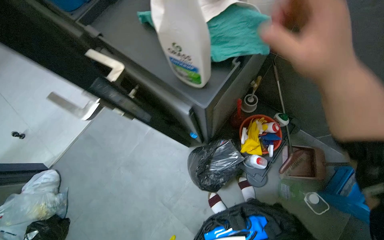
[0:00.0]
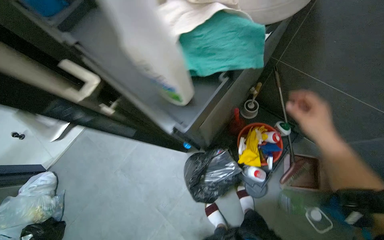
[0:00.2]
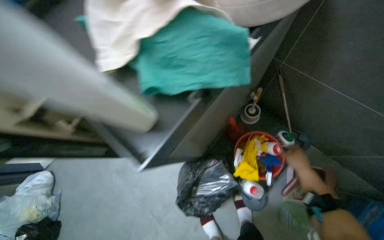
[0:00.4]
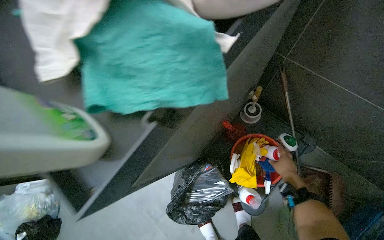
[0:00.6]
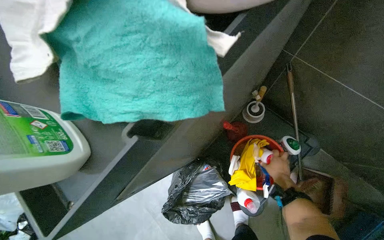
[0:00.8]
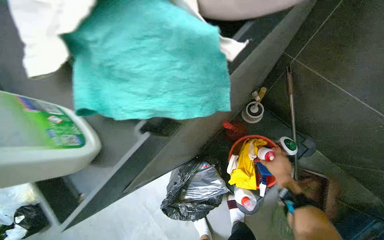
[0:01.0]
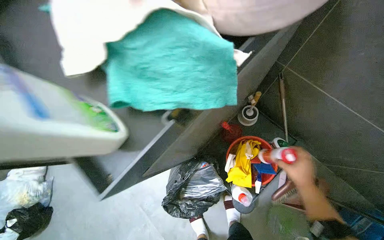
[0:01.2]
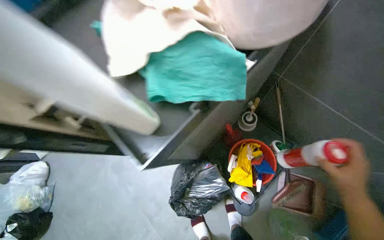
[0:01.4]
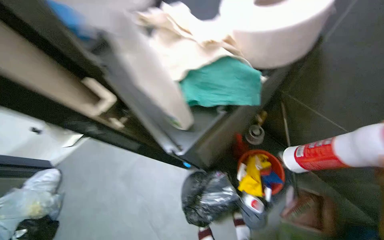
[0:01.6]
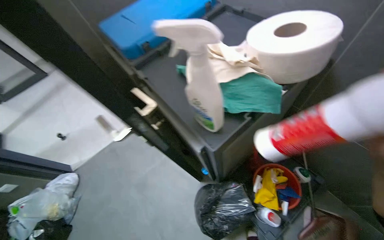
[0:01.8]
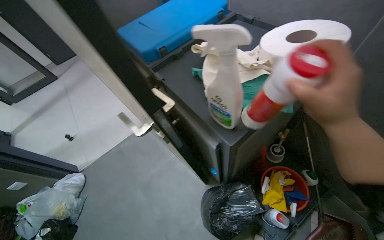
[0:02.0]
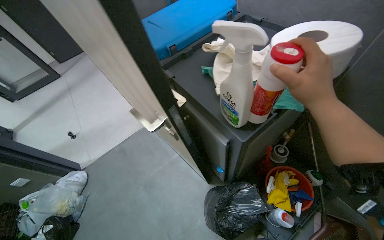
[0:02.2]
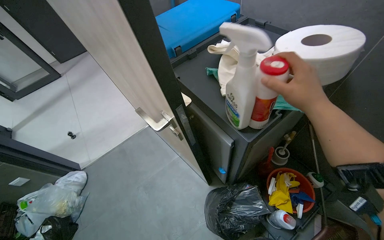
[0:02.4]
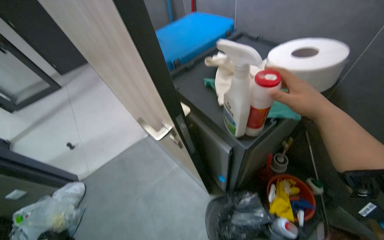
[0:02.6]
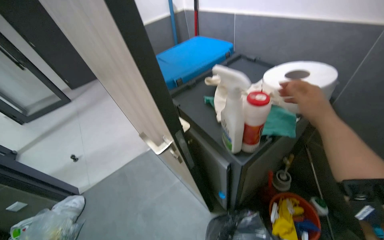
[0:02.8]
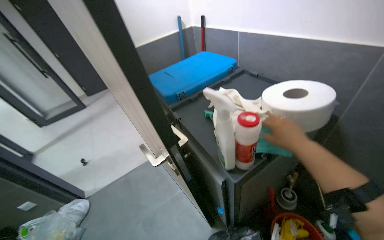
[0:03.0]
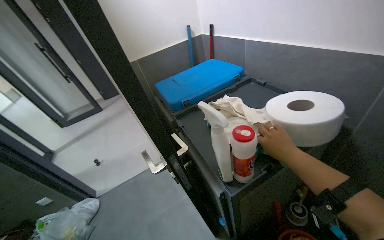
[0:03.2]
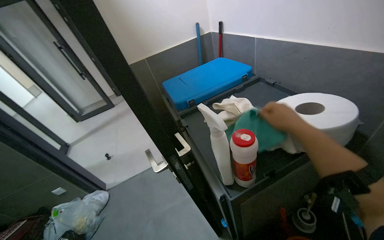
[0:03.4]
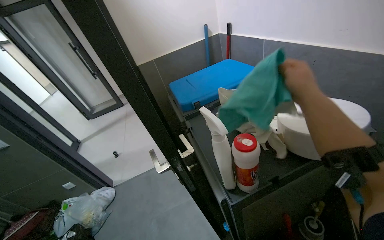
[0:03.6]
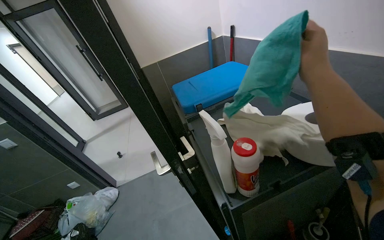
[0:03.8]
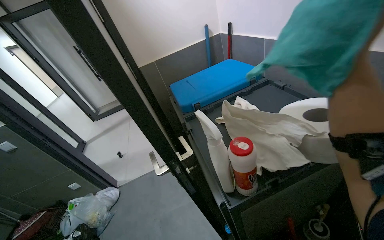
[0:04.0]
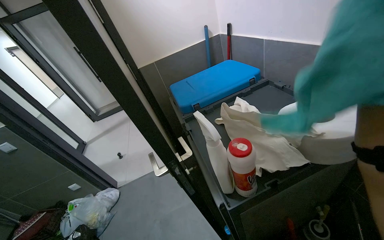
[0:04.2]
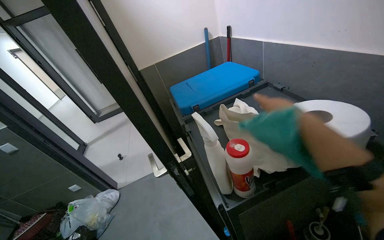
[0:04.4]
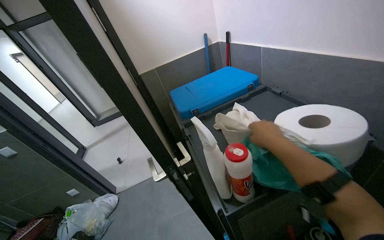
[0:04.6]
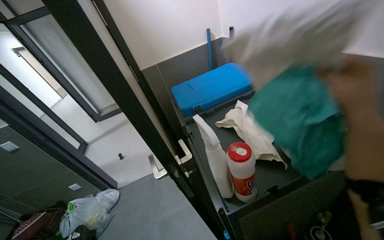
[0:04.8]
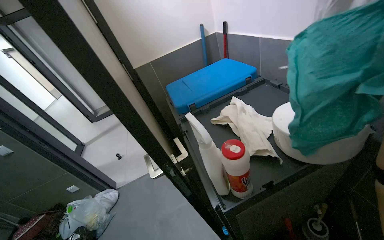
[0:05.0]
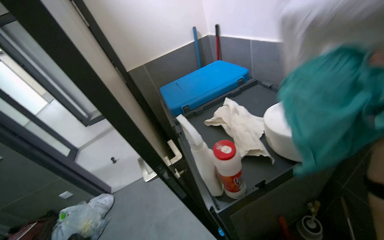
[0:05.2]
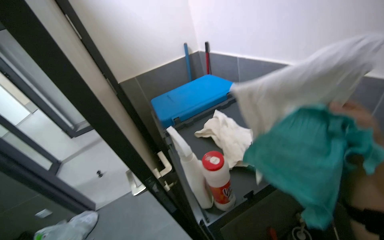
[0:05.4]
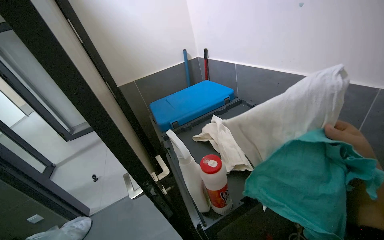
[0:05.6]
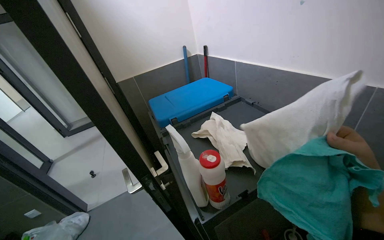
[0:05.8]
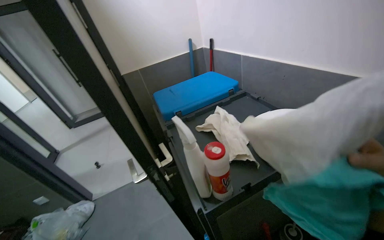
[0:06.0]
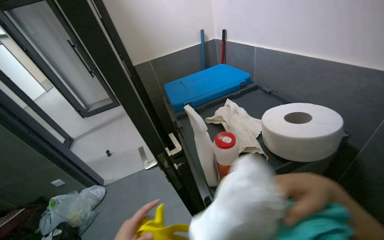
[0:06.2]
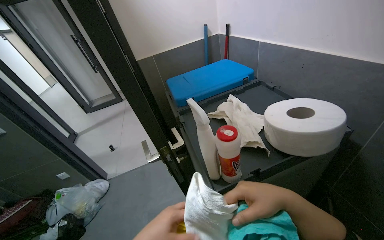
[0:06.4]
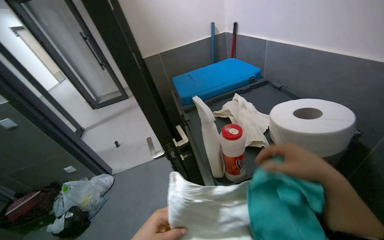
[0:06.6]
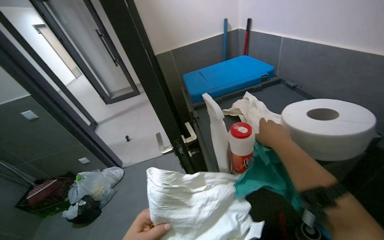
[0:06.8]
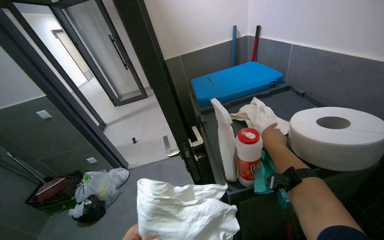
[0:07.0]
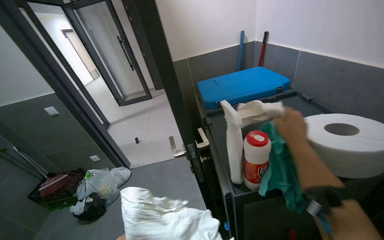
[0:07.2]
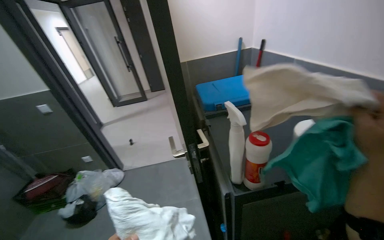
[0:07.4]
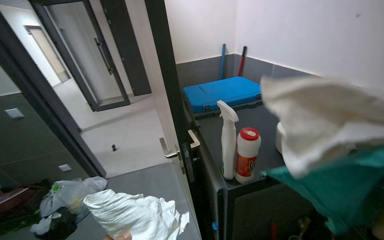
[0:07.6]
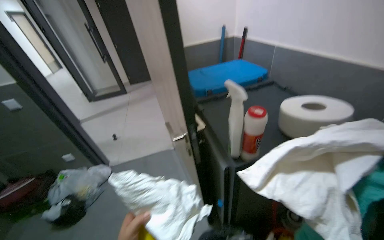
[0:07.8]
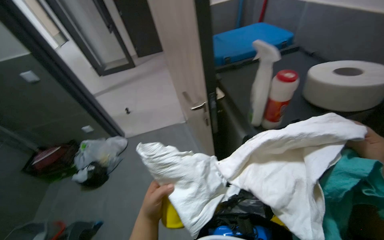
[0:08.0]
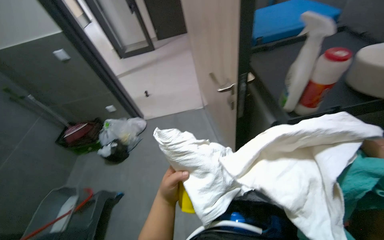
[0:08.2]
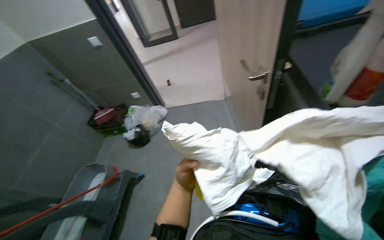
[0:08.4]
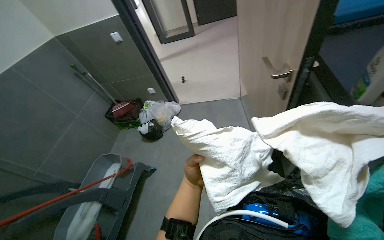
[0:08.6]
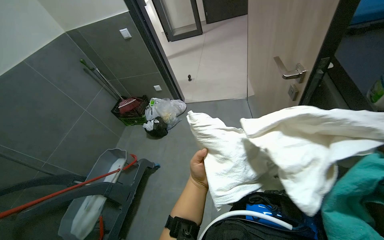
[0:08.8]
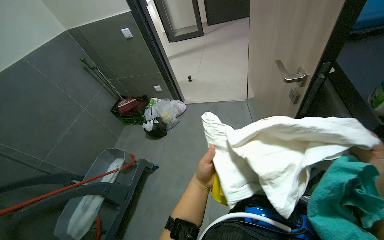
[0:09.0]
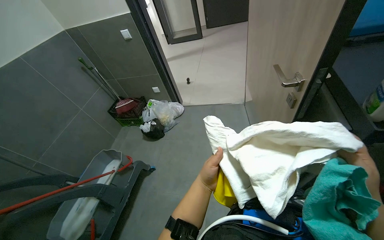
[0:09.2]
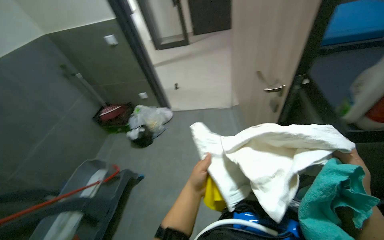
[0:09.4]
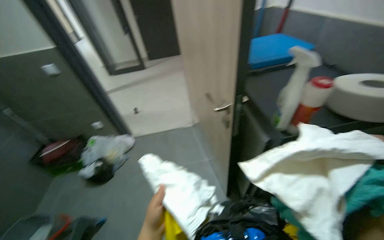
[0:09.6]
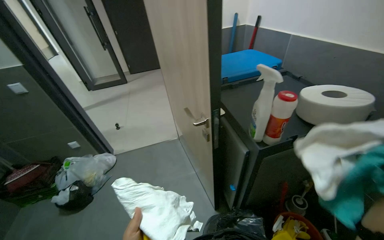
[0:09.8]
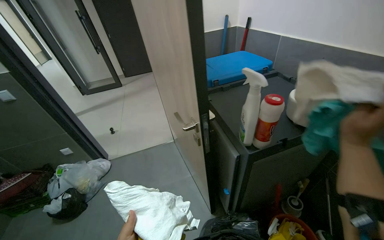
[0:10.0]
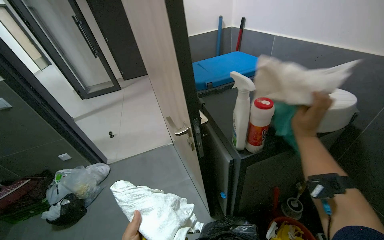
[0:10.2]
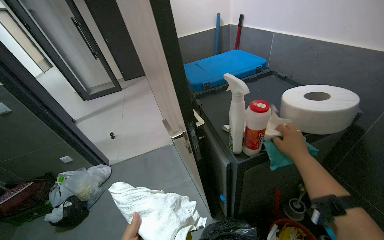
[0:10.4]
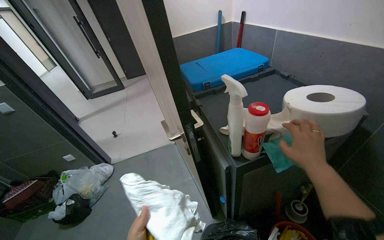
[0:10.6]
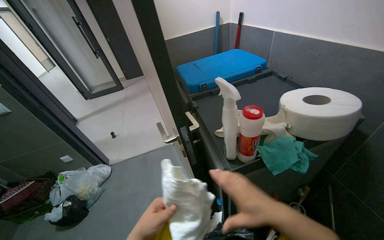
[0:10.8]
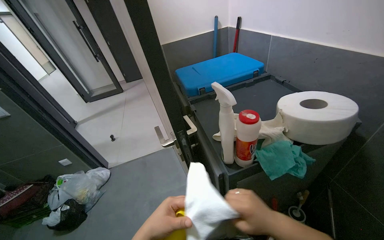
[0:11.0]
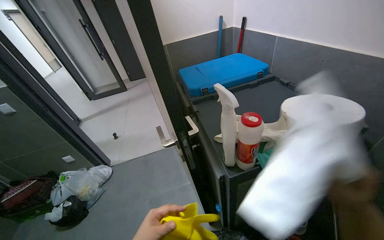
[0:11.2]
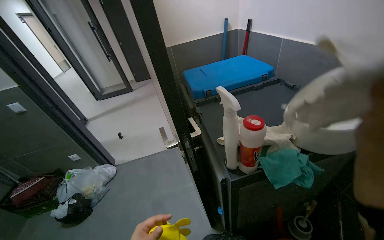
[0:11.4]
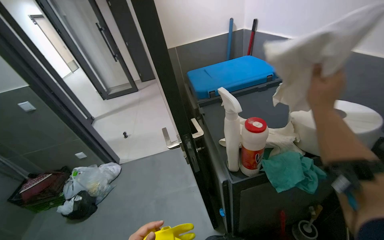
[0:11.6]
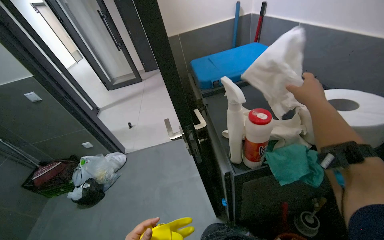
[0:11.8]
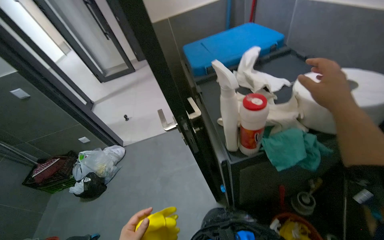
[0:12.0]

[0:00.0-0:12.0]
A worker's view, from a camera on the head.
Job: preparing cleaning supplies.
The whole recording: Organizing cleaning supplies. The worker gathers various cleaning tools and cloths, placing them into a bucket.
0:01.6 to 0:03.0: The wearer looks approximately 20 degrees further upward.
0:07.6 to 0:09.0: The head turns to the left by approximately 25 degrees. The view tips downward by roughly 25 degrees.
0:09.0 to 0:10.4: The wearer's head swings roughly 30 degrees to the right. The view tips upward by some 15 degrees.

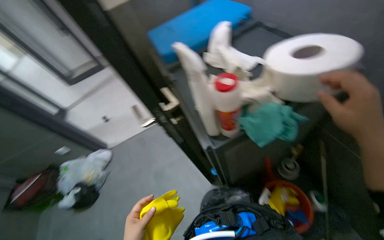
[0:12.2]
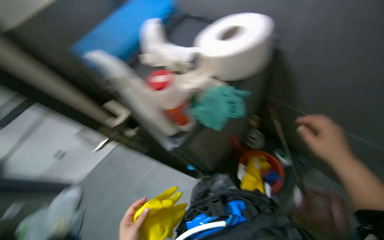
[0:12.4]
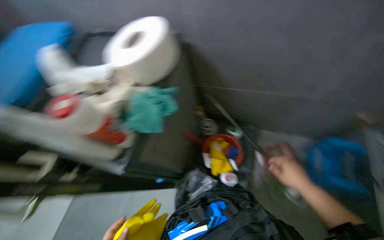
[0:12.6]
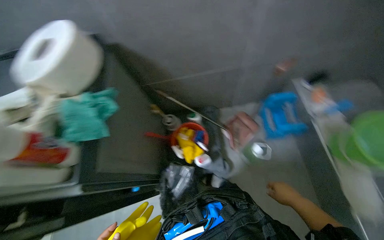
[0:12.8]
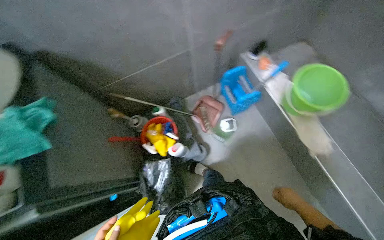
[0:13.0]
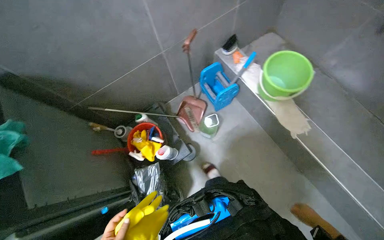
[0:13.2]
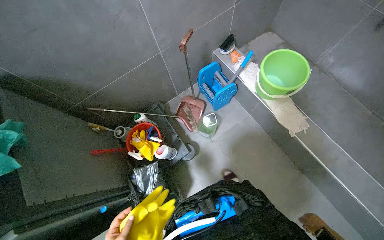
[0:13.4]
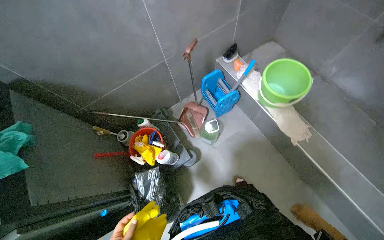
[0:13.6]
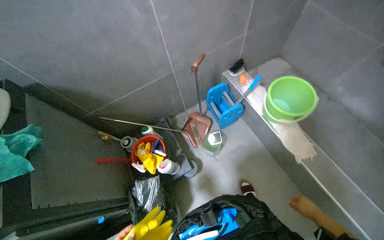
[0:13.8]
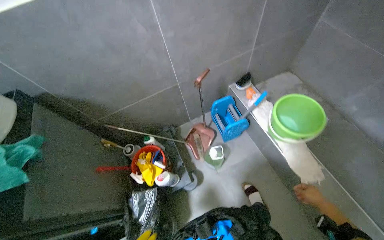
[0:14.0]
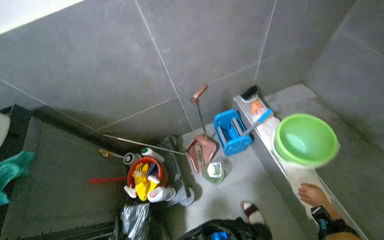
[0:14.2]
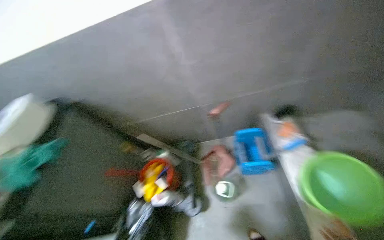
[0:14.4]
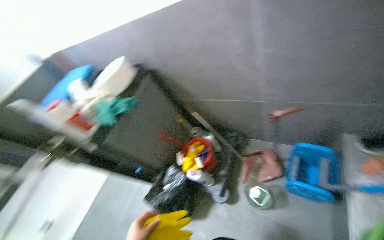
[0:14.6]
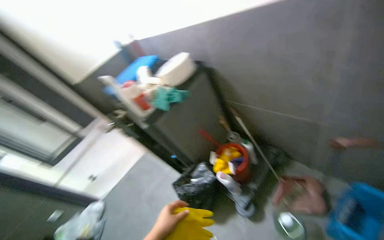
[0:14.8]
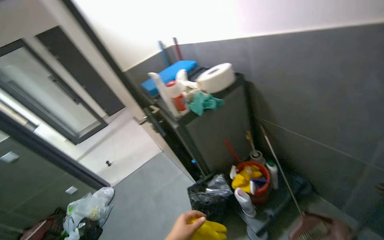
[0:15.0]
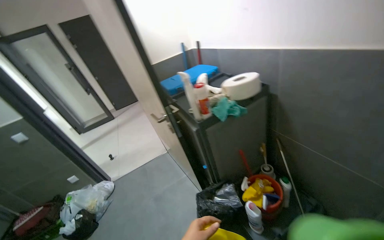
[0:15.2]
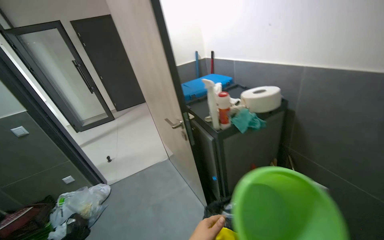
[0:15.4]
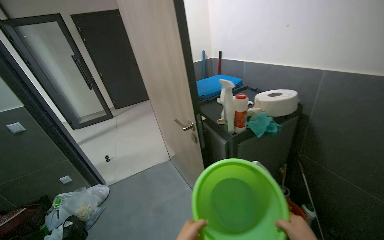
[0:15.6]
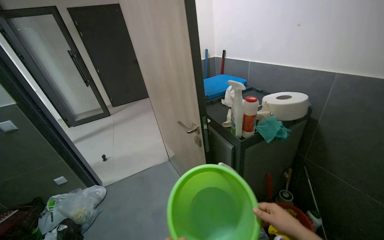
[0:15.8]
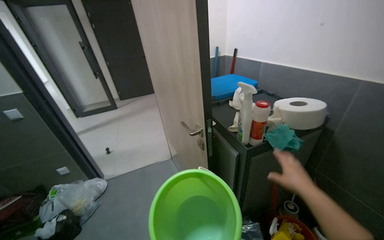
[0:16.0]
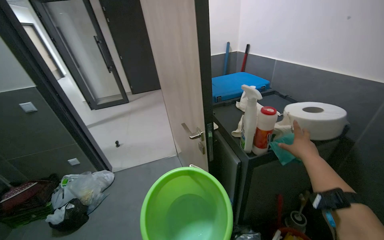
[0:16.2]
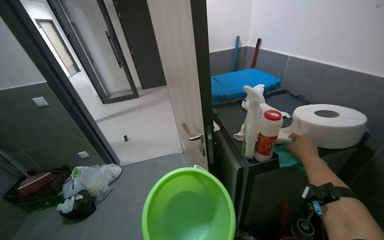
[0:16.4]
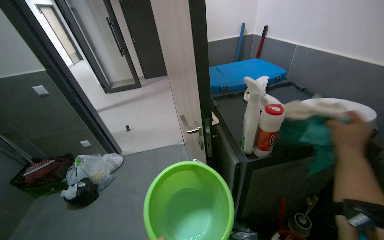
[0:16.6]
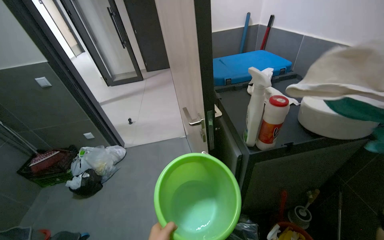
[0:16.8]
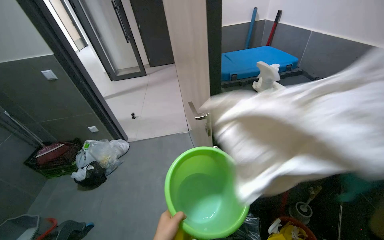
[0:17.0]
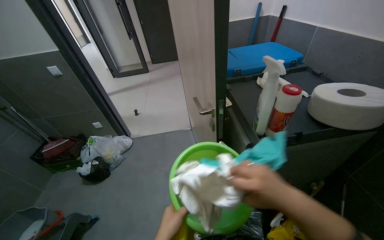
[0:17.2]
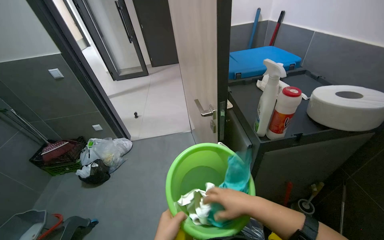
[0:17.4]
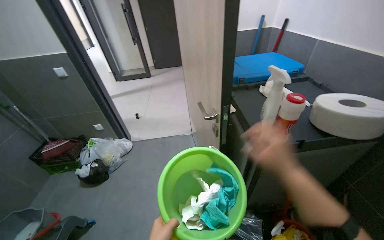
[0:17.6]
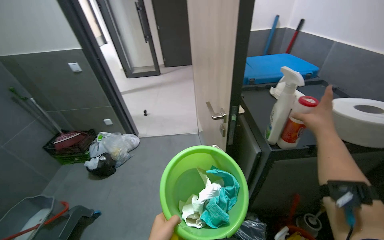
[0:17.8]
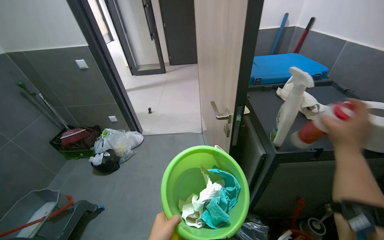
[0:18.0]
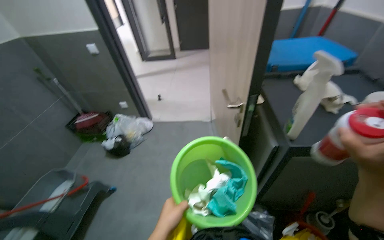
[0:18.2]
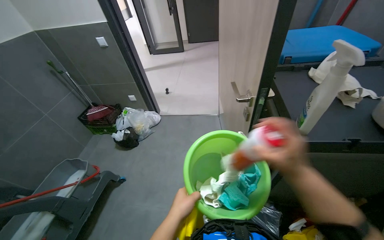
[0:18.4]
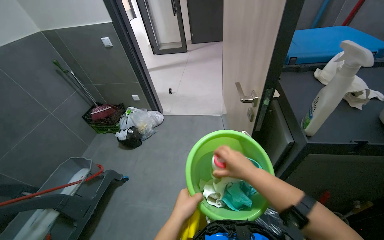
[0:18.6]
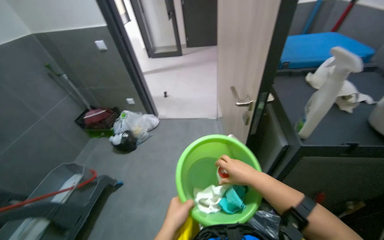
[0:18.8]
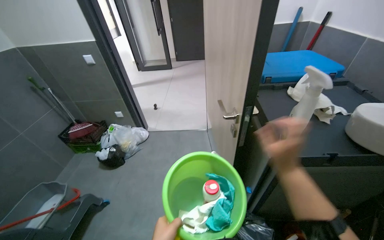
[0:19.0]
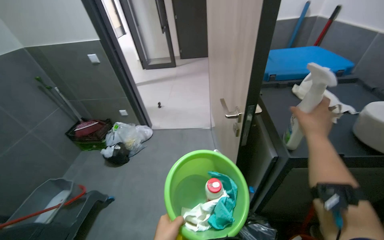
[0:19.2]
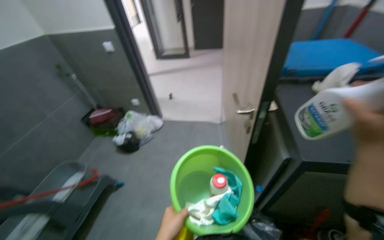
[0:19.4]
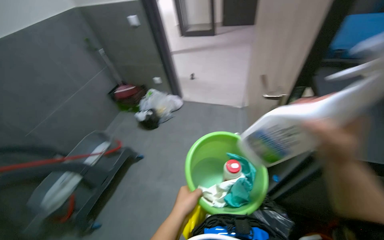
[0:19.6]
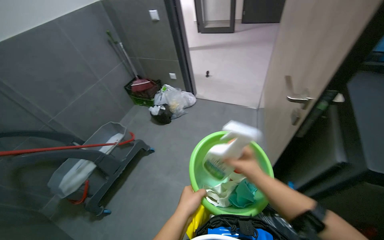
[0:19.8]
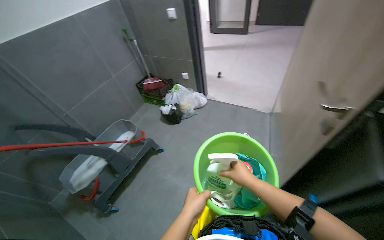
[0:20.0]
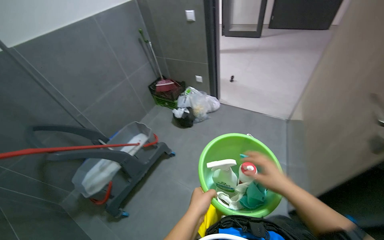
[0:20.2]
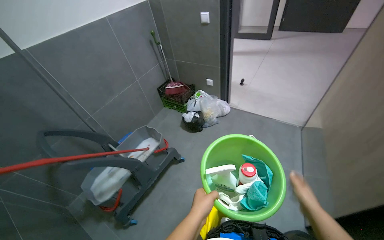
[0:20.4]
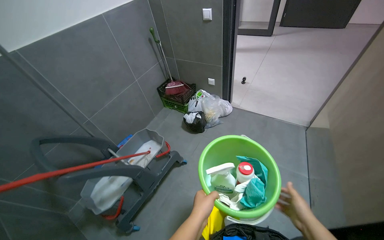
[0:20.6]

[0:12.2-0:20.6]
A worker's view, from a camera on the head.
Job: preparing cleaning supplies.
The whole recording: Organizing cleaning supplies. The worker gathers various cleaning tools and cloths, placing them into a bucket.
0:12.2 to 0:13.6: The wearer looks approximately 100 degrees further to the right.
0:13.6 to 0:15.0: The head rotates about 90 degrees to the left.
0:17.8 to 0:19.2: The right hand moves about 25 cm to the left and comes back.
0:19.2 to 0:20.6: The head travels some 40 cm. The head rotates some 25 degrees to the left.
